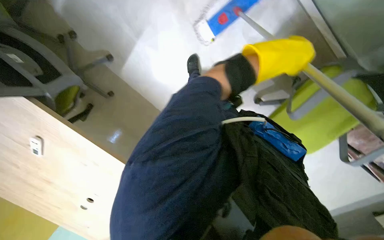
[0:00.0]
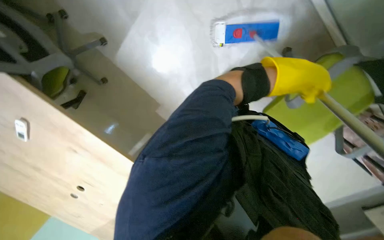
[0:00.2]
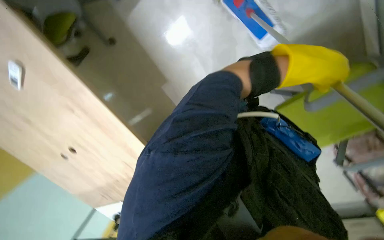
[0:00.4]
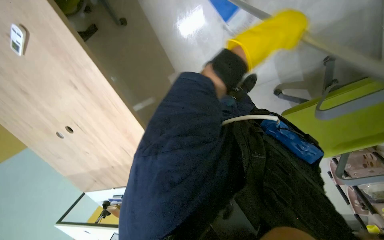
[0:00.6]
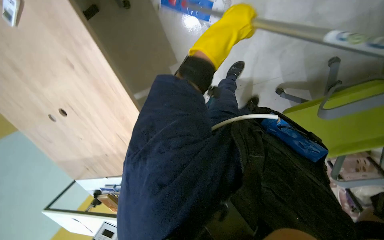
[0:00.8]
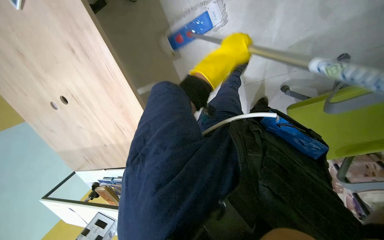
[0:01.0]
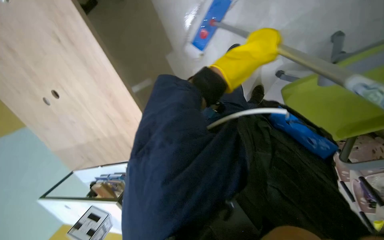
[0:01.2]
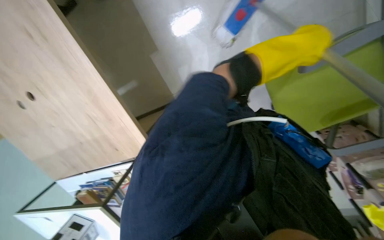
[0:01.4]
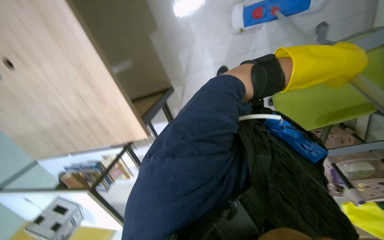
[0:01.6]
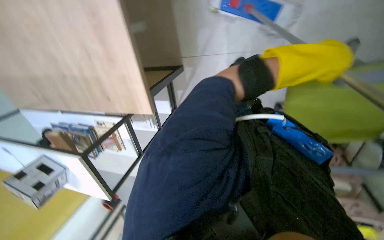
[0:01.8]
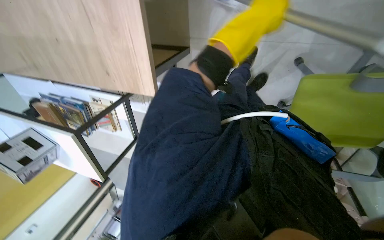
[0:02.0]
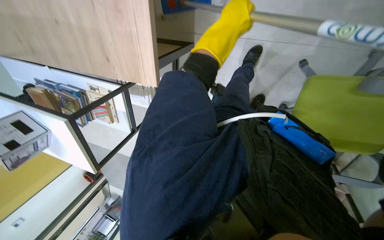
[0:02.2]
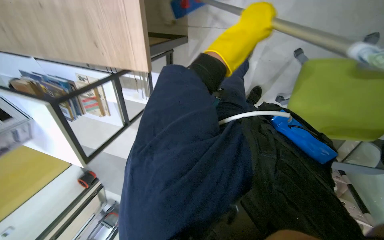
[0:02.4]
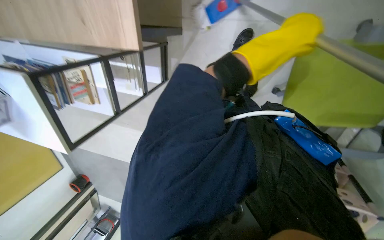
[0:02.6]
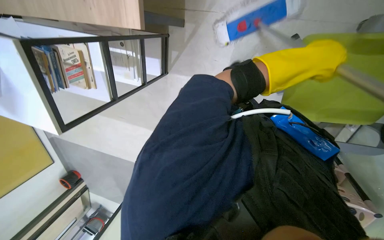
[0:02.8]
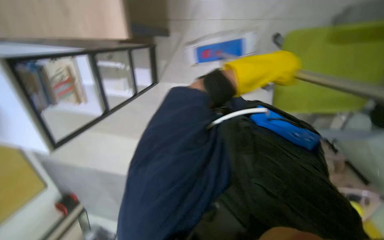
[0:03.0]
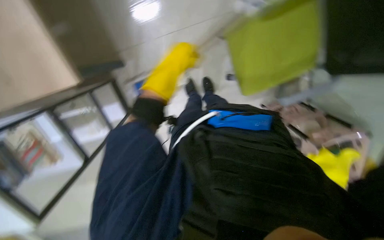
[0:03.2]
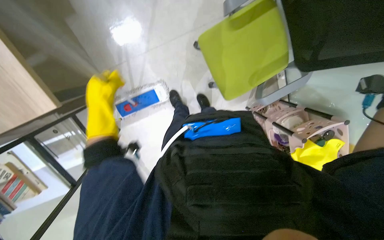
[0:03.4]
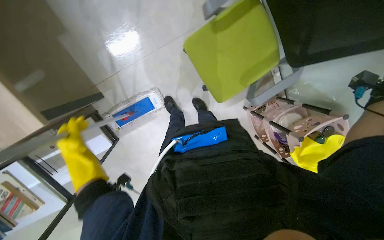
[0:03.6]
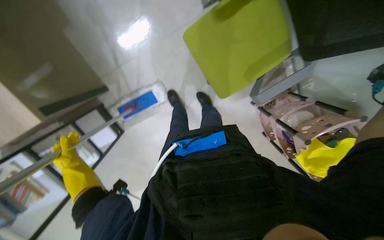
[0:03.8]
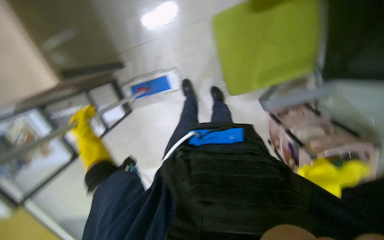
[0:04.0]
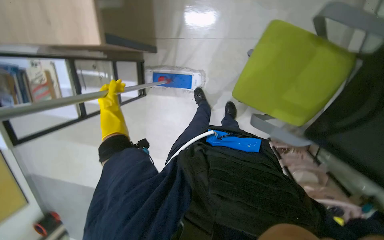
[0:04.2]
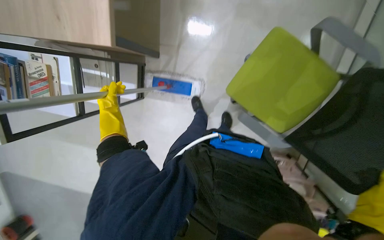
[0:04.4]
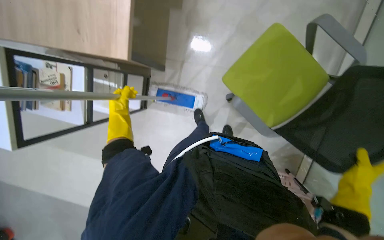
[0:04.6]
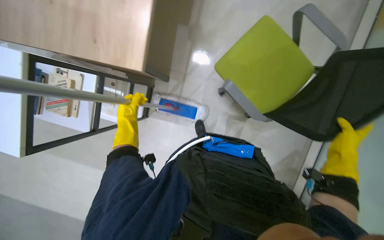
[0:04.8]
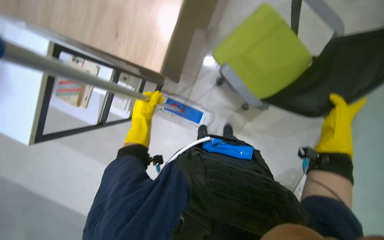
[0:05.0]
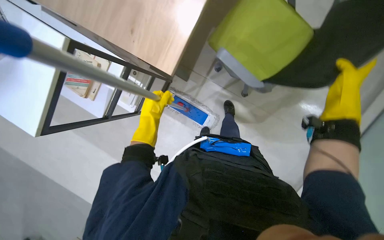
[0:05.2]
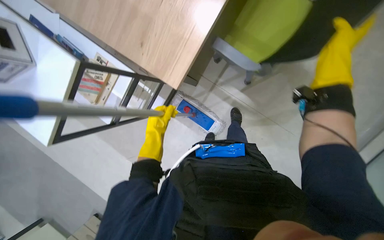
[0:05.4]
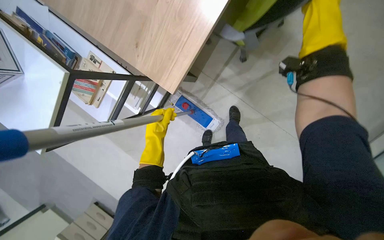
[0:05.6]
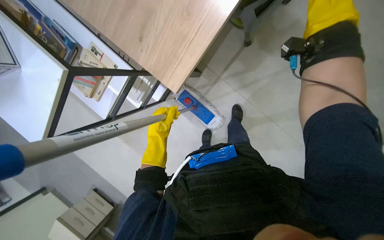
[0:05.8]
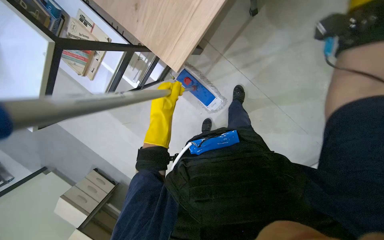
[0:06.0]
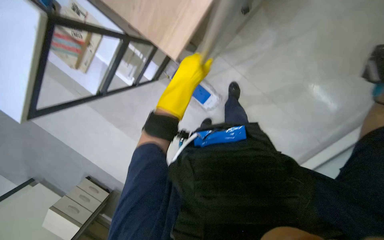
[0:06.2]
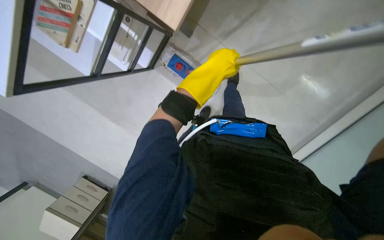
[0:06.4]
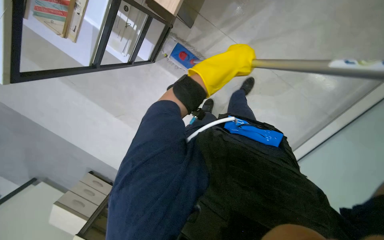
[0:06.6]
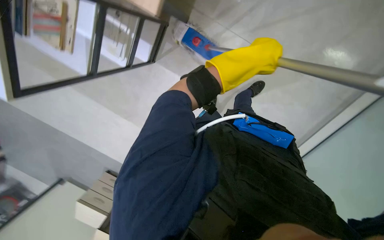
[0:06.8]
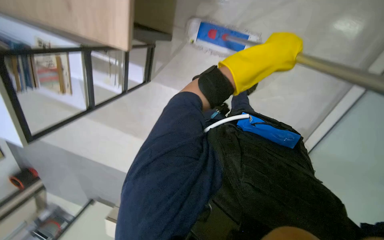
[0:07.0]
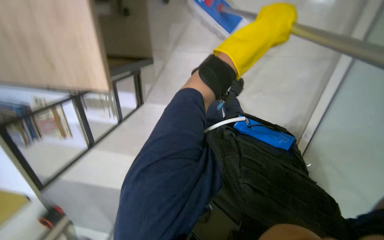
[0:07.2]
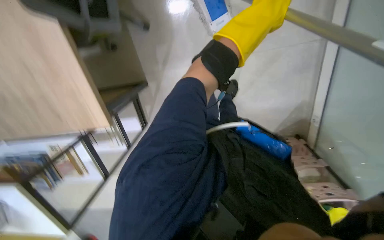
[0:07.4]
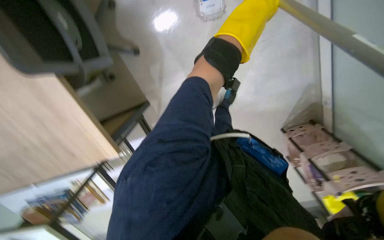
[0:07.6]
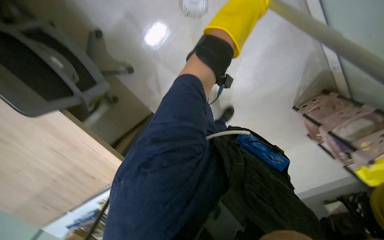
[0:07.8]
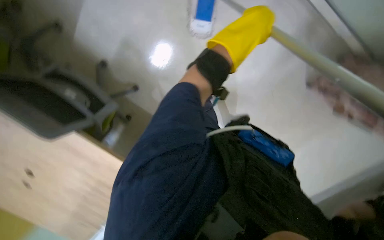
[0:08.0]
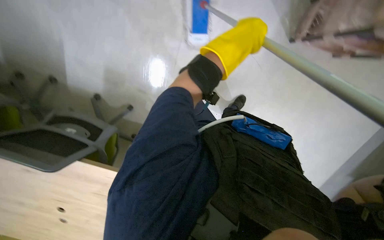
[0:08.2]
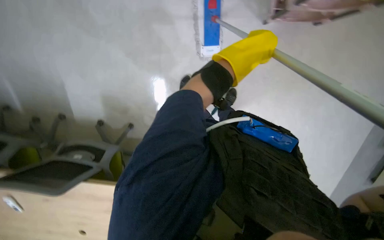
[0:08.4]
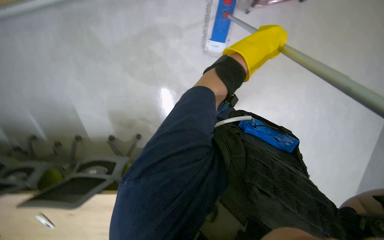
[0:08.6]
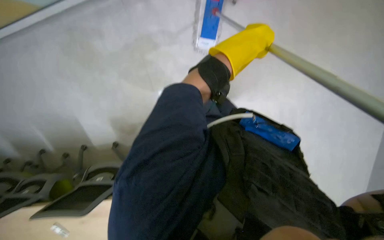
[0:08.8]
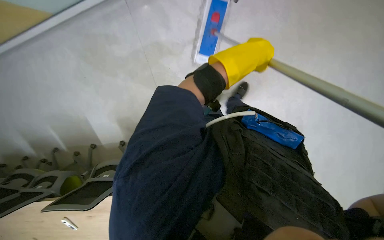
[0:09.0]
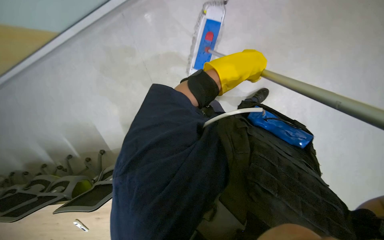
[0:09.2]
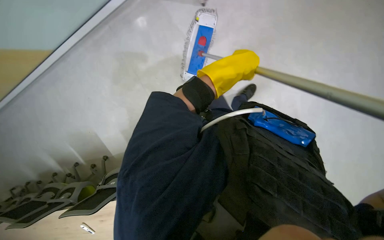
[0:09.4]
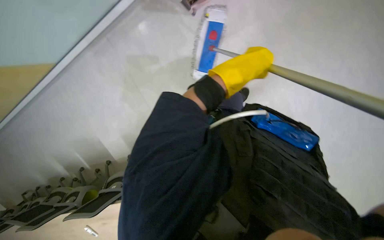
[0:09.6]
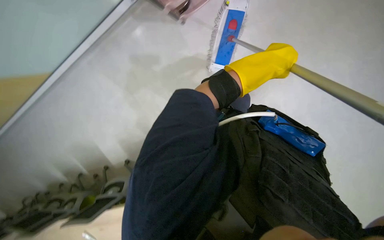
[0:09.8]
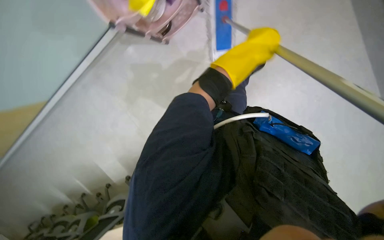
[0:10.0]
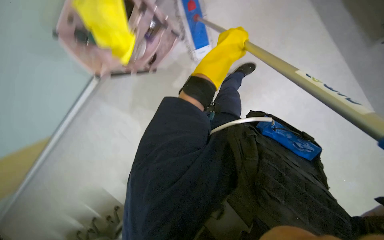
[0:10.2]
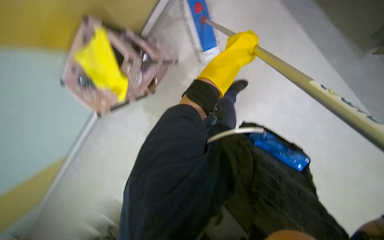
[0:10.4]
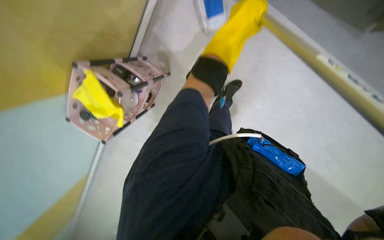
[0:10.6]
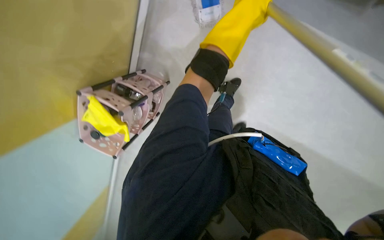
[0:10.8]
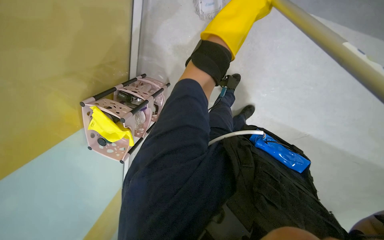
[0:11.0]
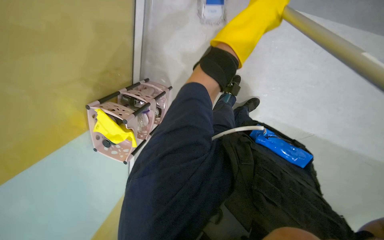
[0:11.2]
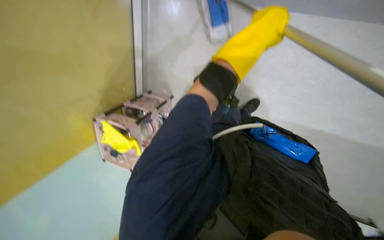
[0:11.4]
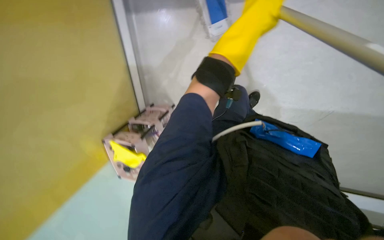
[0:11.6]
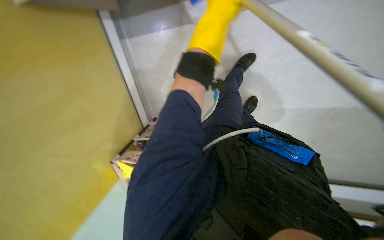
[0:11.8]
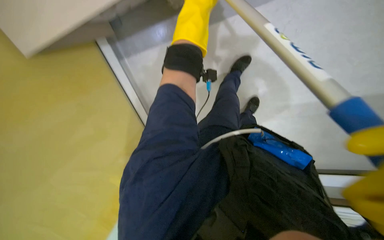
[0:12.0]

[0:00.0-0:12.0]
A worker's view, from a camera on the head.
Job: mopping floor.
The whole recording: Mopping office floor. The worker mops the office floor with a flat mop.
0:00.0 to 0:01.6: The wearer looks about 15 degrees further downward. The scene rotates clockwise by roughly 25 degrees.
0:01.6 to 0:03.0: The left hand goes left and right, roughly 20 cm each way, reversing 2 times.
0:06.0 to 0:07.6: The scene turns about 55 degrees counterclockwise in the picture.
0:07.6 to 0:09.0: The scene rotates counterclockwise by approximately 30 degrees.
0:10.4 to 0:12.0: Everything in view rotates approximately 30 degrees counterclockwise. The left hand shifts approximately 20 cm up the picture.

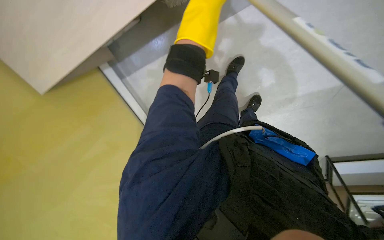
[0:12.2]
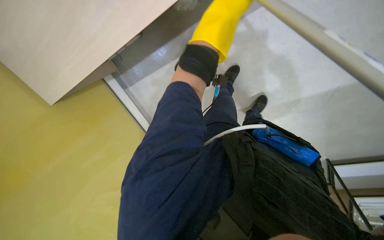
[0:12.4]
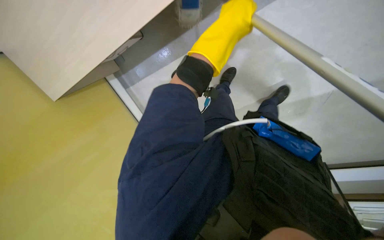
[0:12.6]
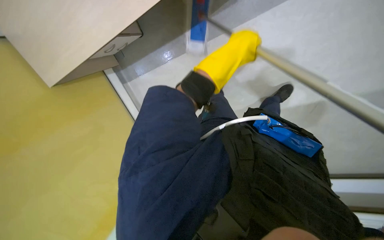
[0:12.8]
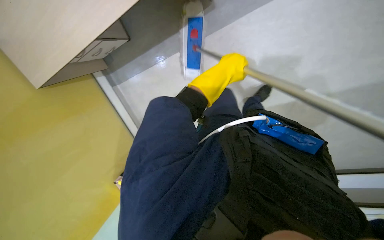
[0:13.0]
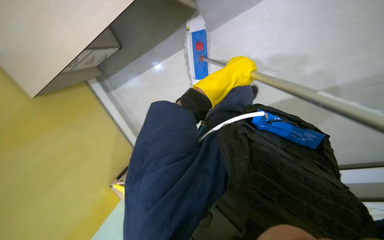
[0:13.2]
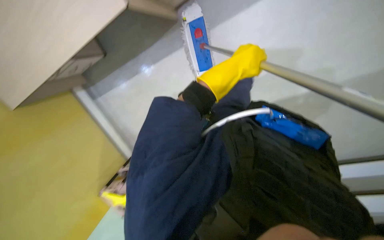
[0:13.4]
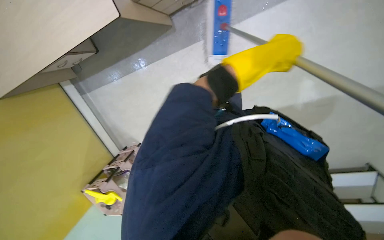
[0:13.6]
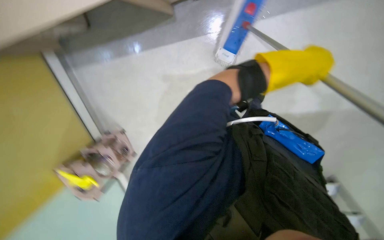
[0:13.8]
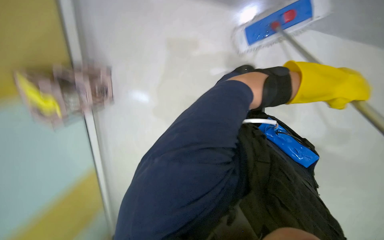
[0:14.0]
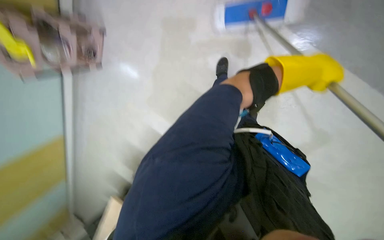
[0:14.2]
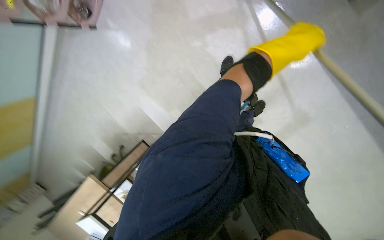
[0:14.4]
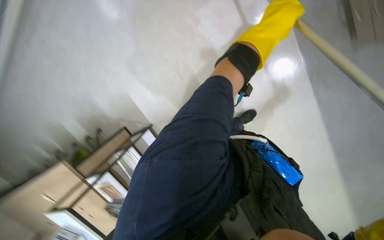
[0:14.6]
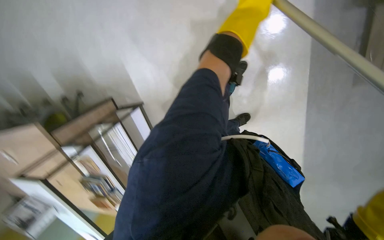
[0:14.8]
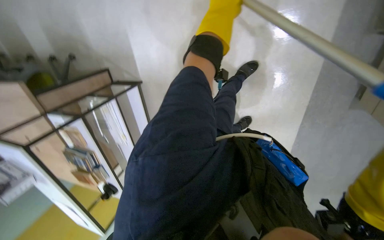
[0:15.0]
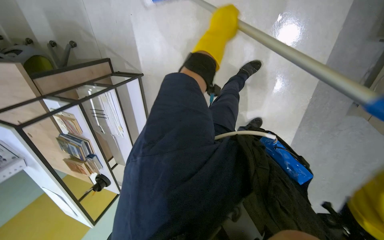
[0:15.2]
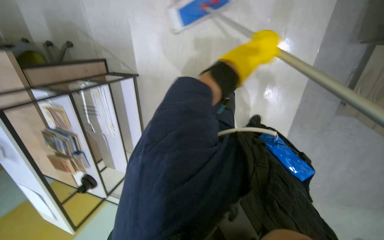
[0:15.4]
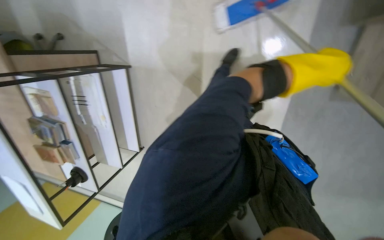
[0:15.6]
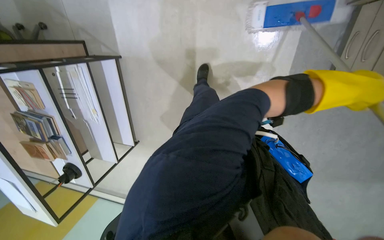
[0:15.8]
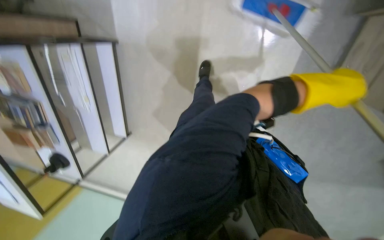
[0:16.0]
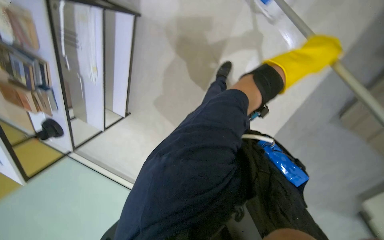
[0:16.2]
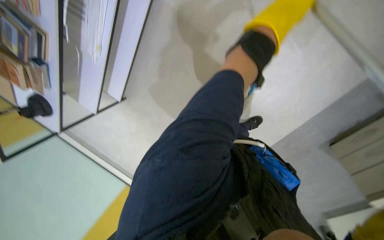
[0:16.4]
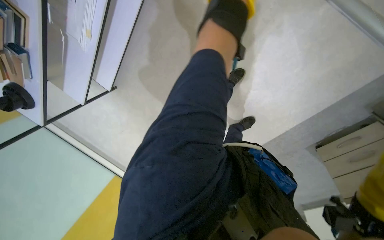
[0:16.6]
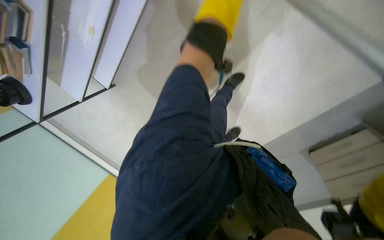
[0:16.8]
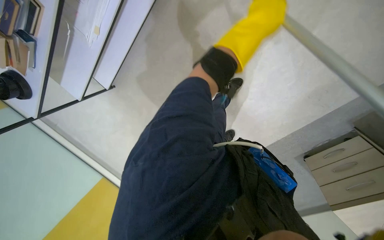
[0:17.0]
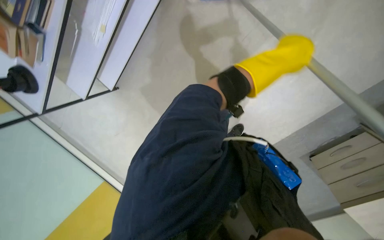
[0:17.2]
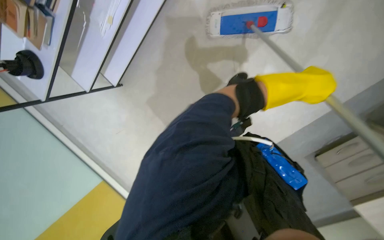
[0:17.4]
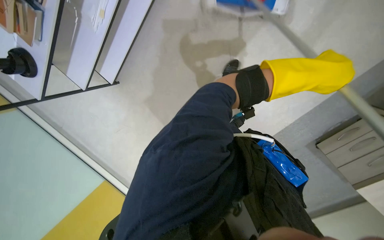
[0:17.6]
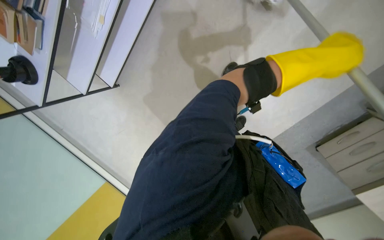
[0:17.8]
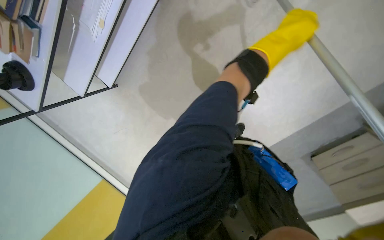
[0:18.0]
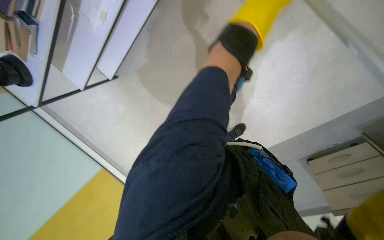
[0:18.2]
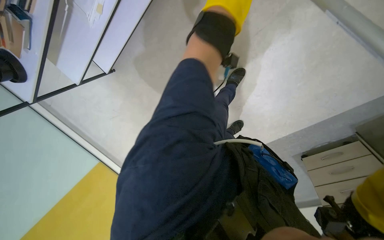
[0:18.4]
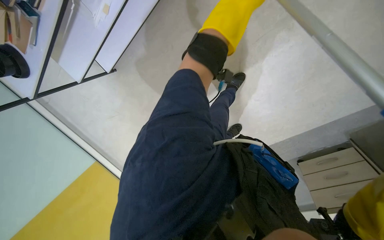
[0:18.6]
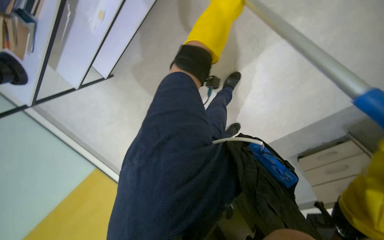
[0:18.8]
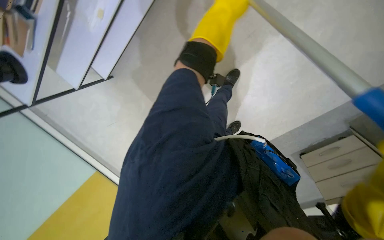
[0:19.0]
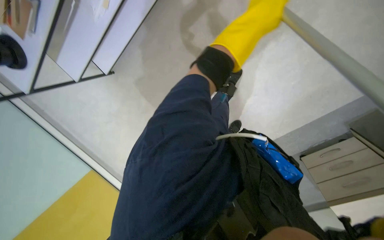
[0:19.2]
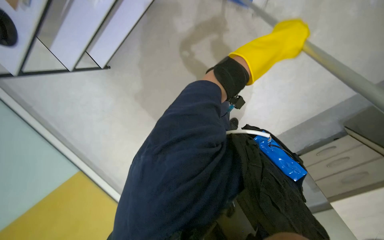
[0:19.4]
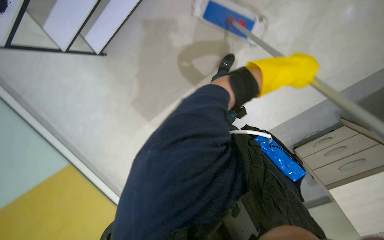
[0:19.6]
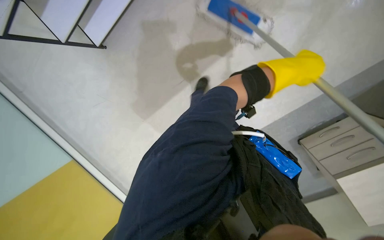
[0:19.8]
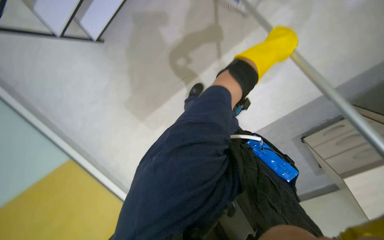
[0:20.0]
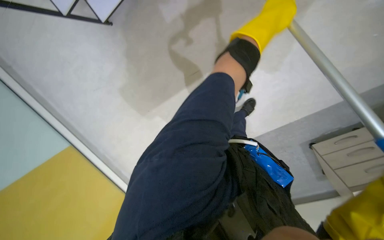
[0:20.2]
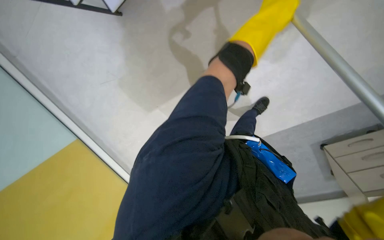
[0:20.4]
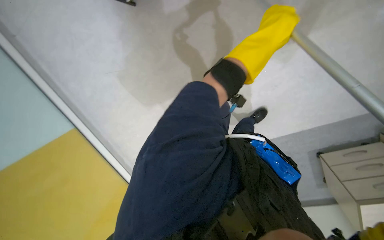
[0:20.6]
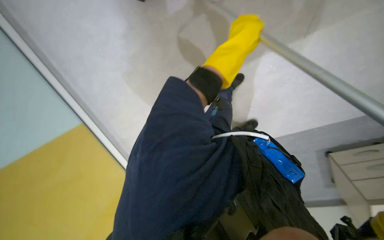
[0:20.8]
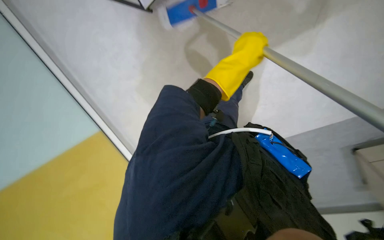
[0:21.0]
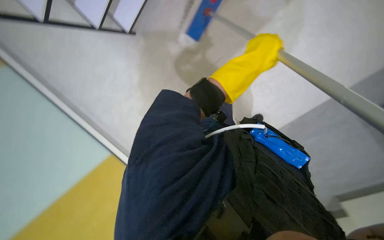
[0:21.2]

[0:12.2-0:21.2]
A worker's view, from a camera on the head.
Job: mopping floor.
The whole recording: Mopping office floor. The worker mops the office floor with a flat mop.
0:12.2 to 0:13.8: The left hand goes roughly 40 cm to the right and down the picture.
0:13.8 to 0:15.2: The camera pitches downward, by about 15 degrees. The scene turns about 30 degrees clockwise in the picture. The left hand travels to the left and farther from the camera by about 40 cm.
0:15.2 to 0:16.6: The view swings roughly 20 degrees to the right. The wearer looks roughly 15 degrees further downward. The scene rotates clockwise by roughly 30 degrees.
0:19.8 to 0:21.2: The head rotates about 15 degrees to the left. The left hand goes approximately 15 cm to the left.
